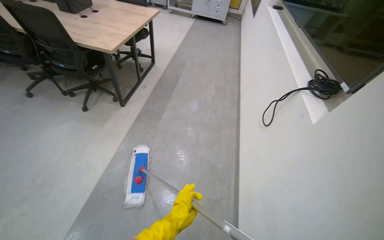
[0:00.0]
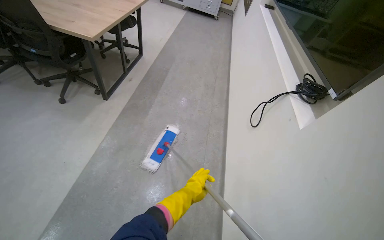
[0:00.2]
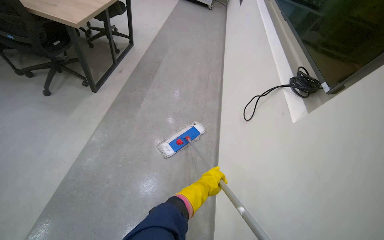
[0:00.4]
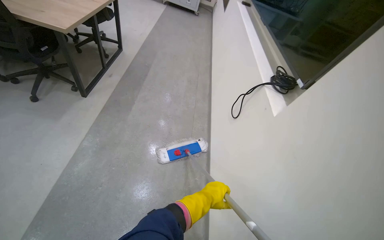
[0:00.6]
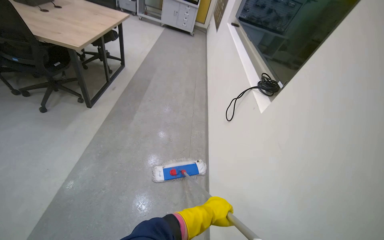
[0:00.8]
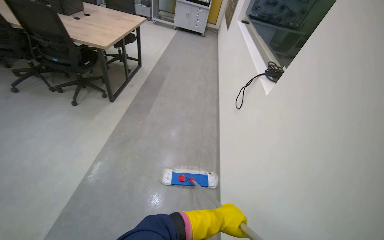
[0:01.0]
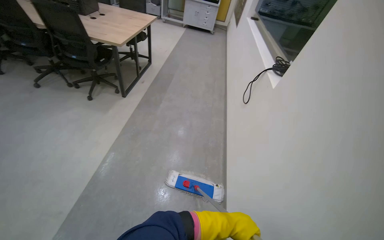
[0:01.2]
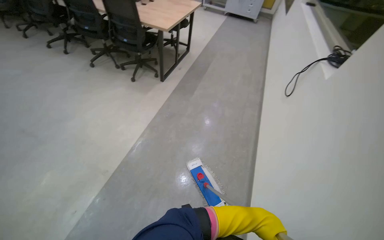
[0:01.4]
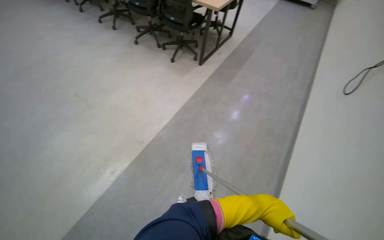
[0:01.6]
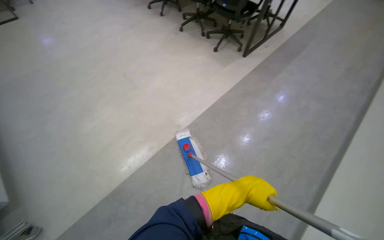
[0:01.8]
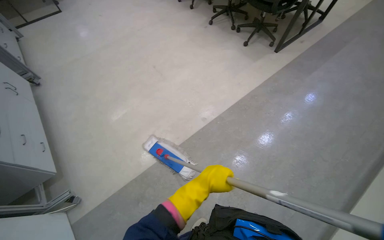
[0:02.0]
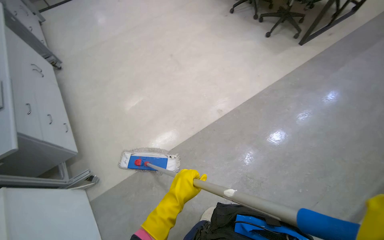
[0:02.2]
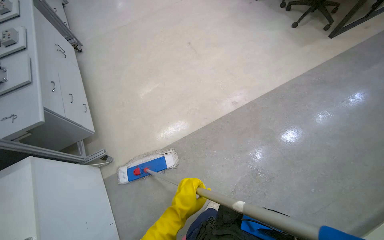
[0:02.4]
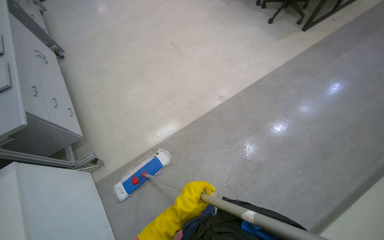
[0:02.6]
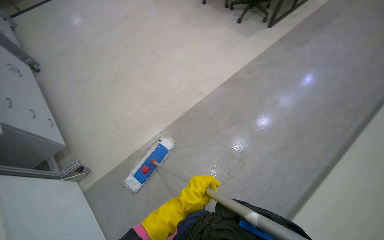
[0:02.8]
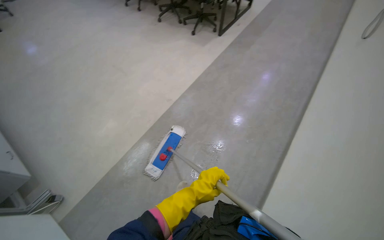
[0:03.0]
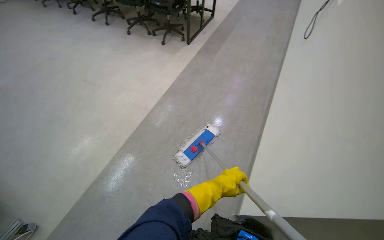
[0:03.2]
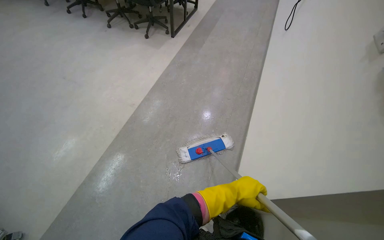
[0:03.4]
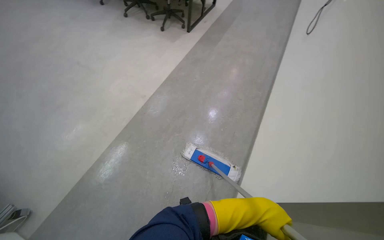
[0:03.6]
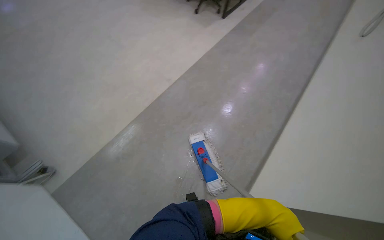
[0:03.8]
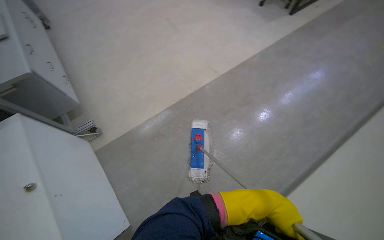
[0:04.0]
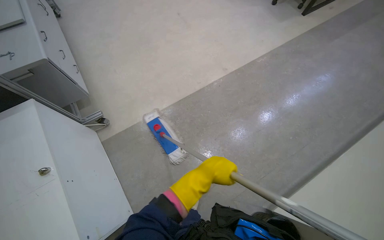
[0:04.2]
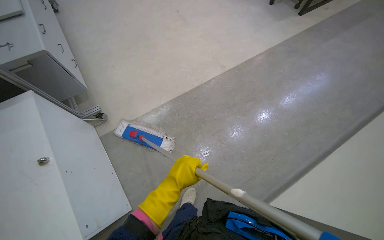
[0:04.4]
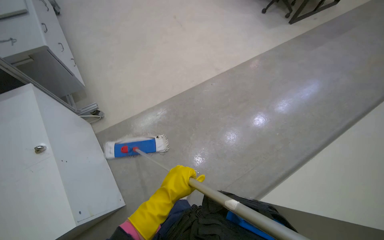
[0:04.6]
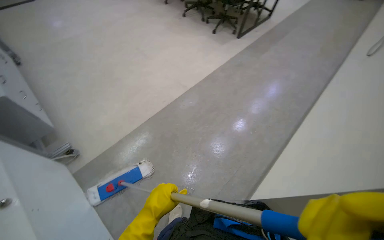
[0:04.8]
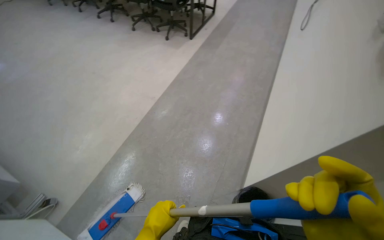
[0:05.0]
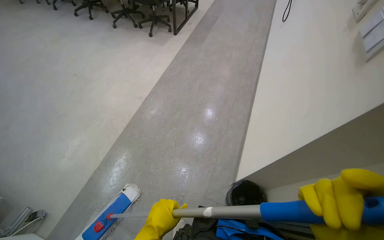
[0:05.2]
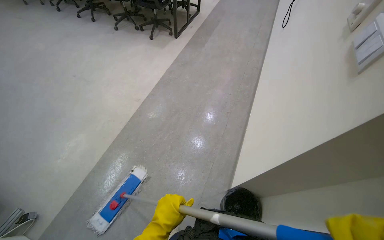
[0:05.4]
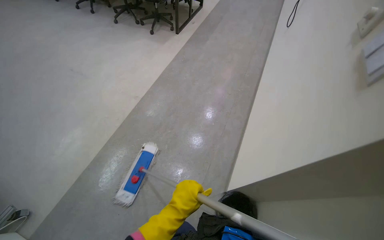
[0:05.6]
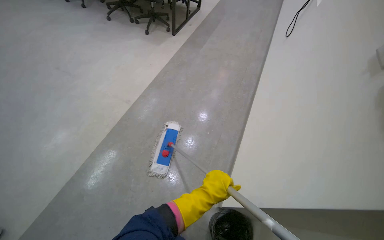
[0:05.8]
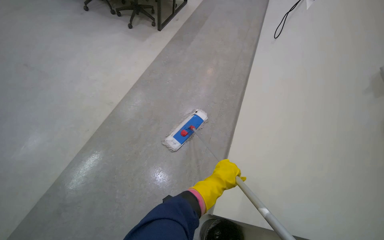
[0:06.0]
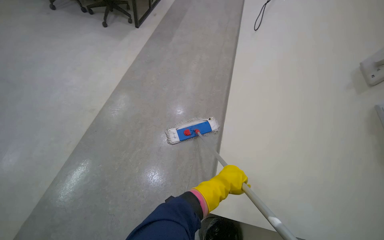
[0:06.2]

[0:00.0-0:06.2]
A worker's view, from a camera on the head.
Job: mopping floor.
The whole recording: Mopping room floor. The worker mops the floor in the room, moving chairs to clean the area.
0:00.0 to 0:01.6: The camera is carried approximately 60 cm. The head rotates about 20 degrees to the left.
0:01.6 to 0:03.2: The wearer moves roughly 50 cm.
0:03.2 to 0:04.6: The head rotates approximately 35 degrees to the left.
0:04.6 to 0:06.2: The head rotates some 45 degrees to the right.

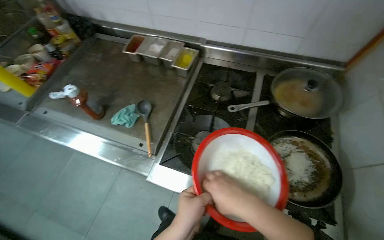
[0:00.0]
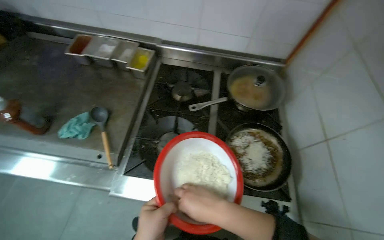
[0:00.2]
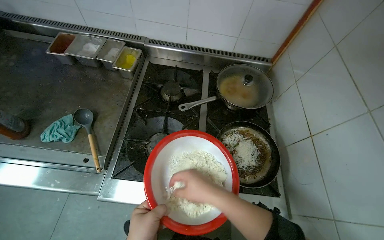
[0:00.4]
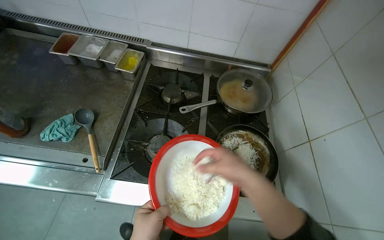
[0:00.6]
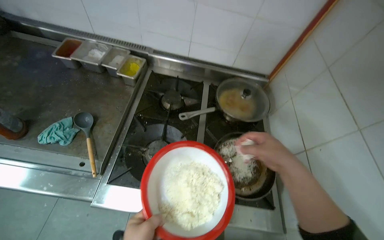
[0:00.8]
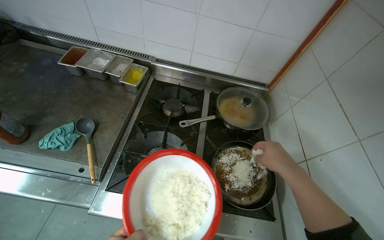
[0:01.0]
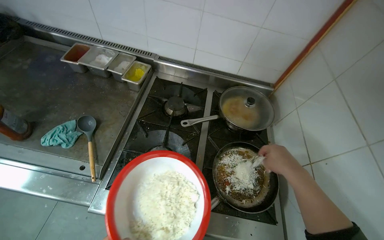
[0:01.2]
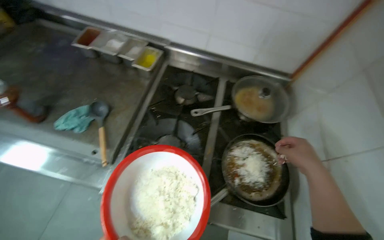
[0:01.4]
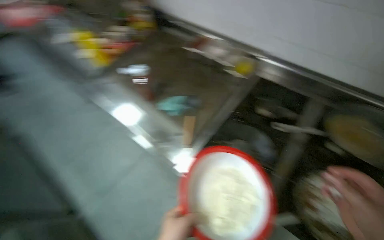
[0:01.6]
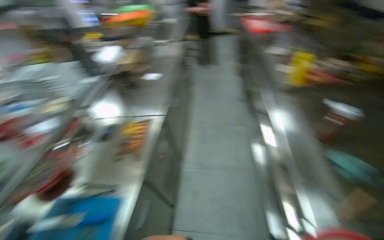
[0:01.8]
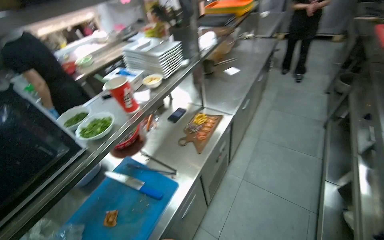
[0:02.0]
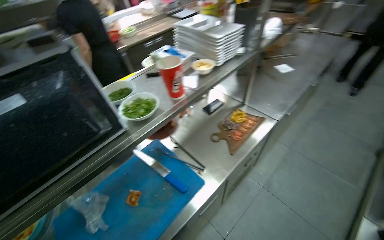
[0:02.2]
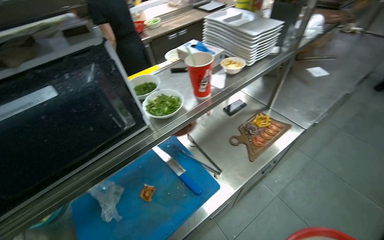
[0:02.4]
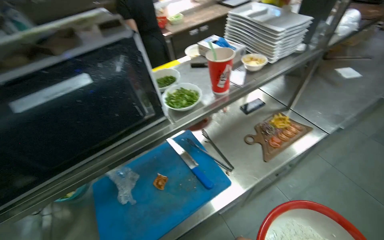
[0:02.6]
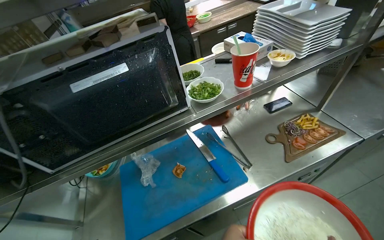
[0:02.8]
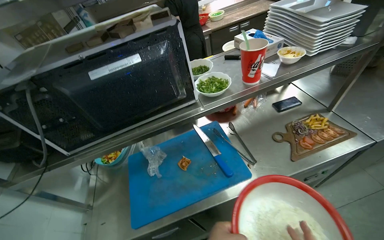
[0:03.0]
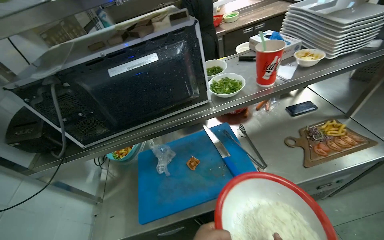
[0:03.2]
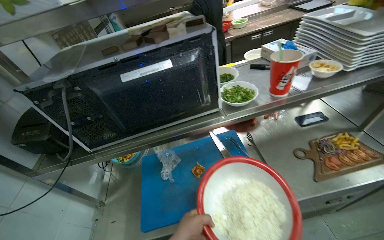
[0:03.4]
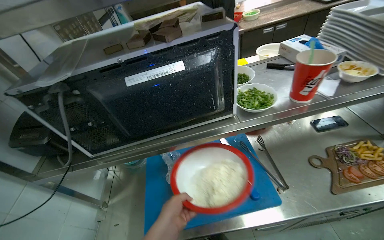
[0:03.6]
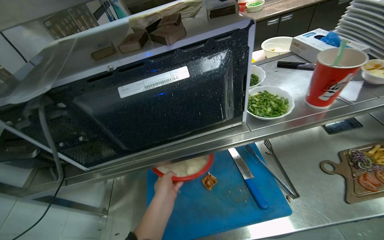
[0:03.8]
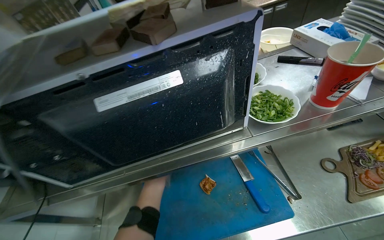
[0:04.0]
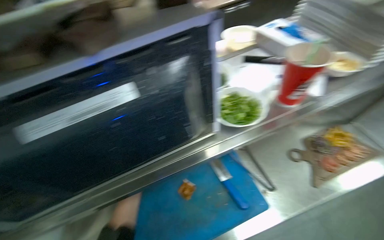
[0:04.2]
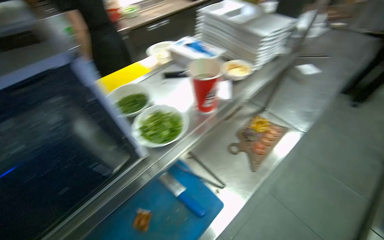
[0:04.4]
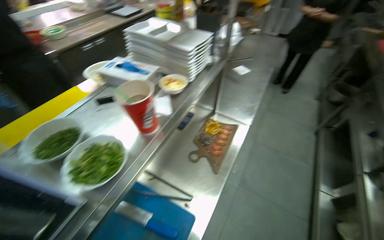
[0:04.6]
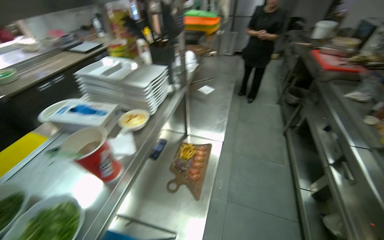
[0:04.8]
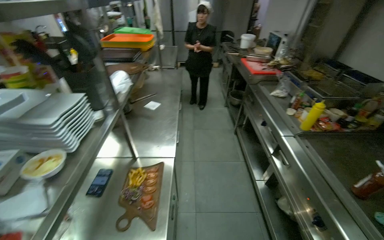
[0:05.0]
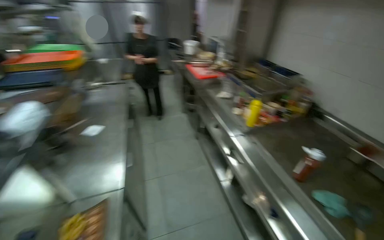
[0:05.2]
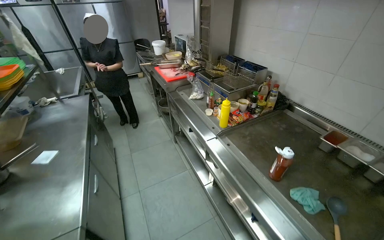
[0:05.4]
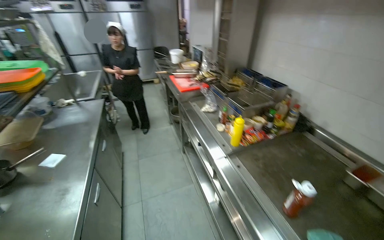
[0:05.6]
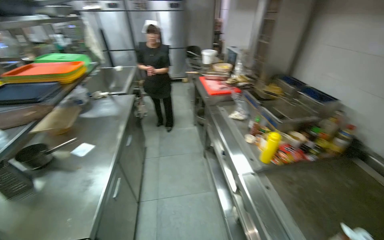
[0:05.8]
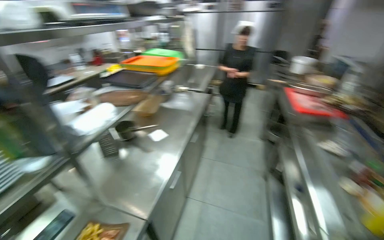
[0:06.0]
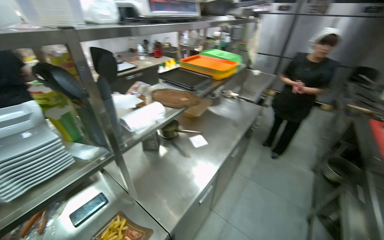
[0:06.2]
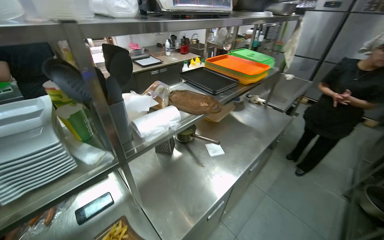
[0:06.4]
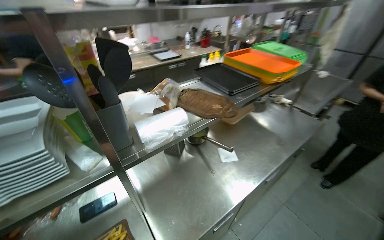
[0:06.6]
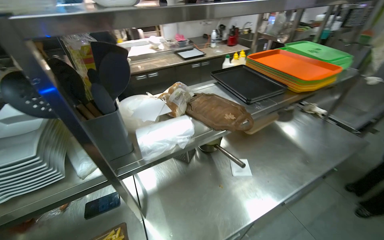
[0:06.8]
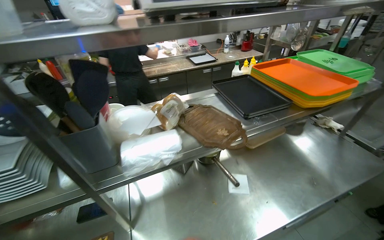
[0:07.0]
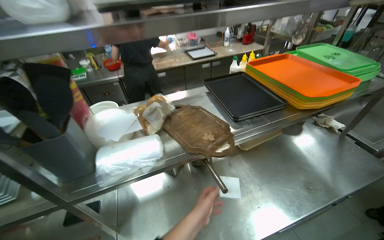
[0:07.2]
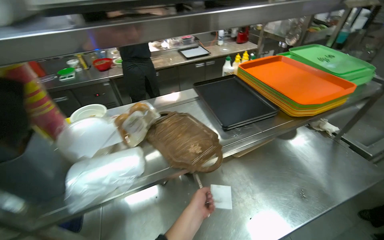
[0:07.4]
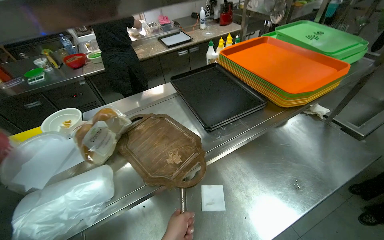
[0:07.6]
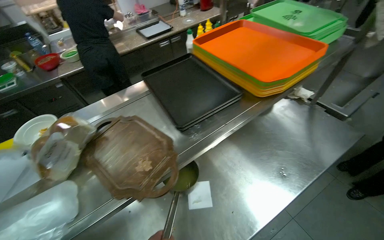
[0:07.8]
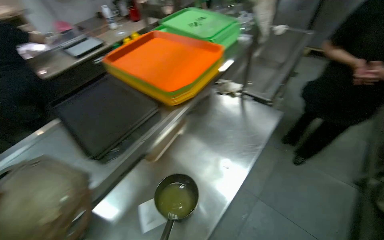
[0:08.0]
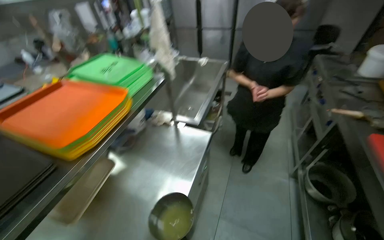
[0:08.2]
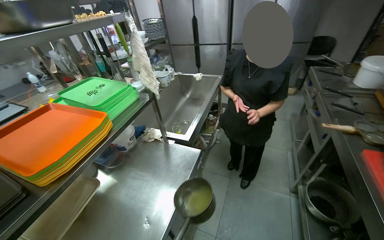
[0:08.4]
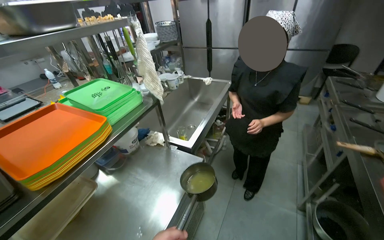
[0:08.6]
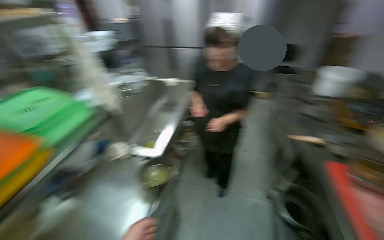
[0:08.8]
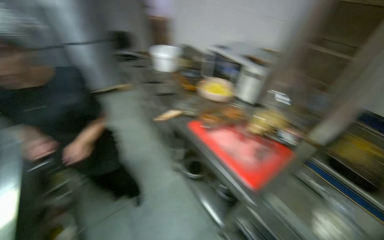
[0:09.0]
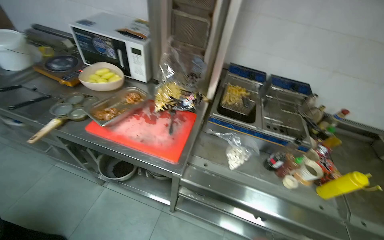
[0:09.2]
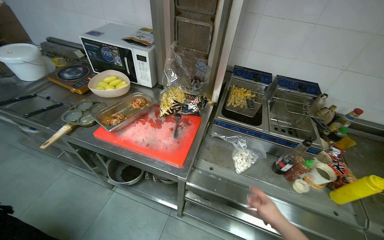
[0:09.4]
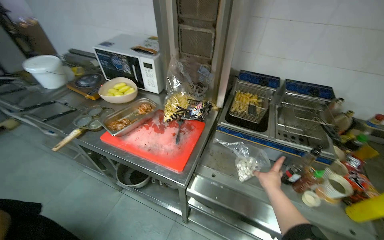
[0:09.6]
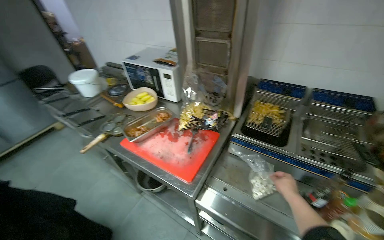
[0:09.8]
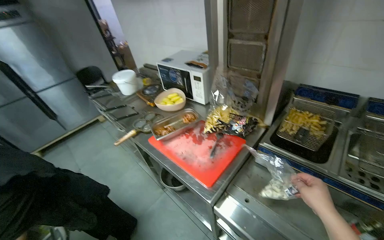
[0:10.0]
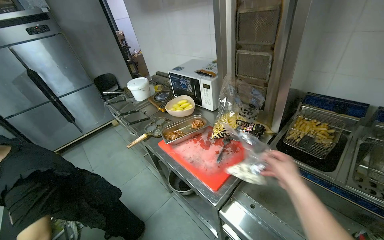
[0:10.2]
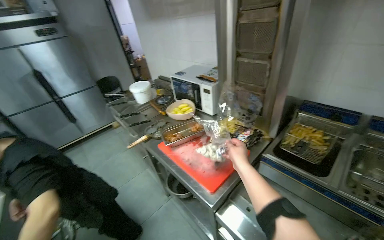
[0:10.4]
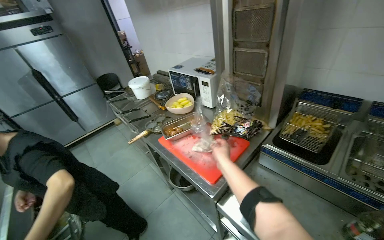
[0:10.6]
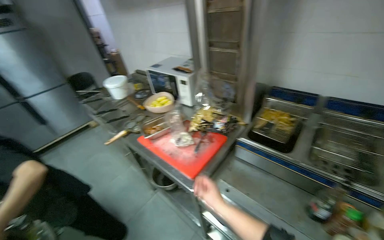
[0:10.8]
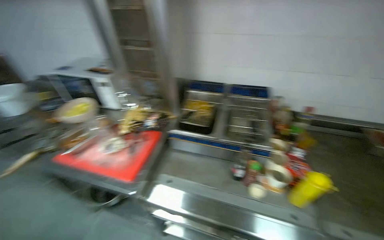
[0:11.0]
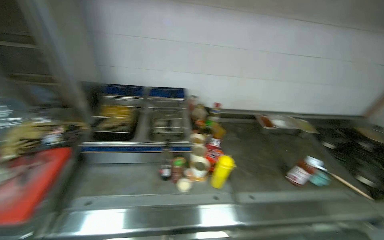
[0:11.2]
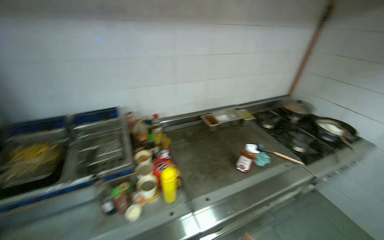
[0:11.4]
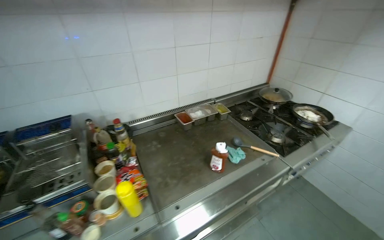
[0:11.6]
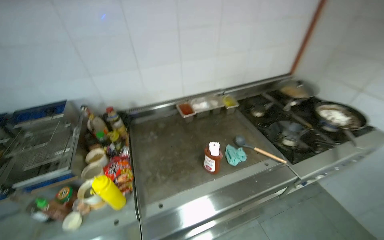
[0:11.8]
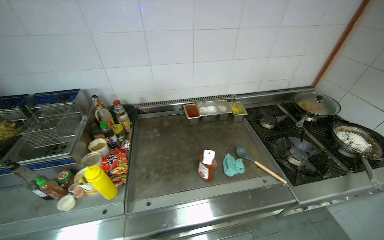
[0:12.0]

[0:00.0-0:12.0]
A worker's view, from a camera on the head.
Job: cooking food.
The whole recording: Cooking food in pan. The worker adds cheese and ketchup to food cooking in a pan.
0:01.6 to 0:03.0: The wearer moves roughly 50 cm. The wearer looks roughly 120 degrees further to the left.
0:03.0 to 0:04.4: The head rotates roughly 25 degrees to the right.
0:04.4 to 0:06.0: The wearer moves approximately 60 cm. The head turns to the right by roughly 30 degrees. The view tilts approximately 15 degrees upward.
0:06.0 to 0:07.6: The camera travels some 80 cm. The wearer's head swings some 45 degrees to the left.
0:07.6 to 0:09.0: The head travels approximately 60 cm. The head rotates some 50 degrees to the right.
0:10.4 to 0:12.0: The camera travels some 90 cm. The head rotates roughly 60 degrees to the right.

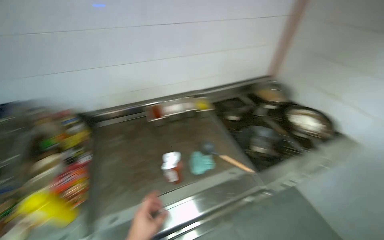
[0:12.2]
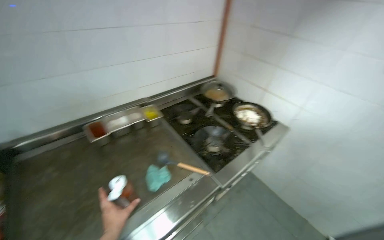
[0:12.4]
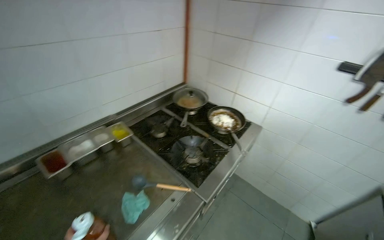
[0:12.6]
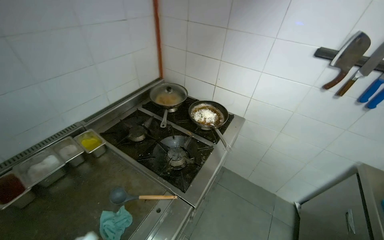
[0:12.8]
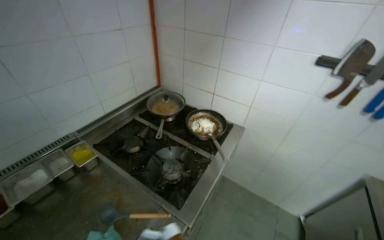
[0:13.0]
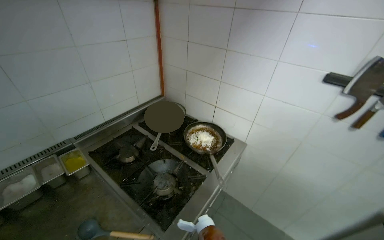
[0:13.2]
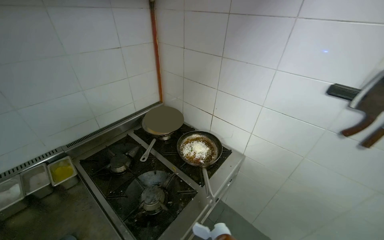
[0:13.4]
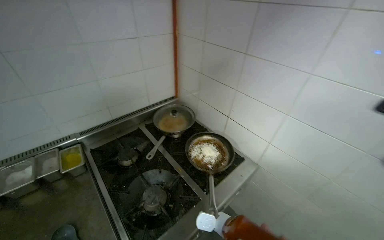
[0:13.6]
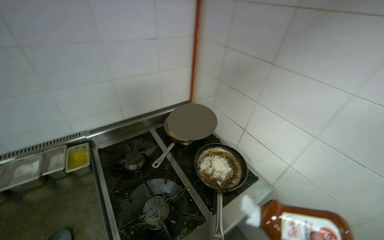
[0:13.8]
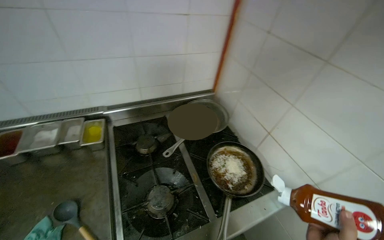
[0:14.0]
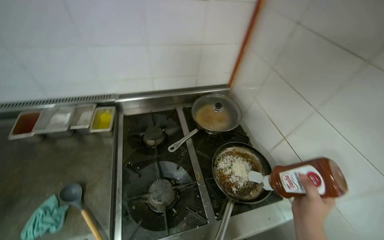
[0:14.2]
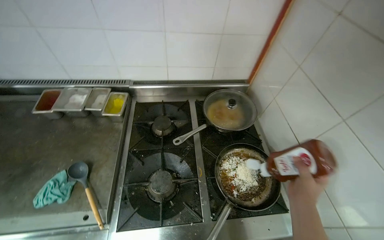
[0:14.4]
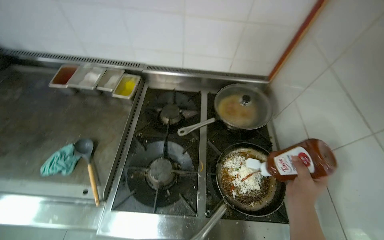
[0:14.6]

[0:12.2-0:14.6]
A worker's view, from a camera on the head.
Job: cooking food.
The whole recording: Cooking food in pan. The worker adds cheese and ketchup to food cooking in a pan.
0:12.2 to 0:13.4: The camera is carried some 50 cm. The head rotates some 30 degrees to the right.
0:13.4 to 0:14.6: The wearer looks approximately 55 degrees further to the left. The view tips downward by about 15 degrees.
